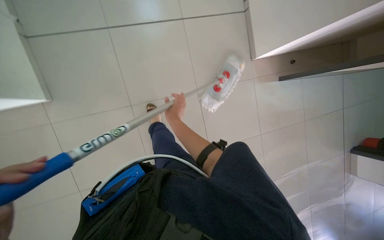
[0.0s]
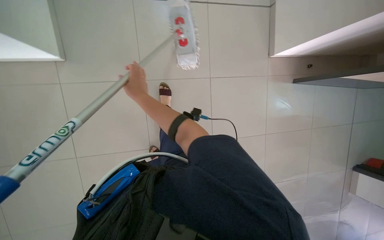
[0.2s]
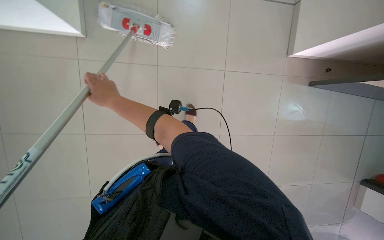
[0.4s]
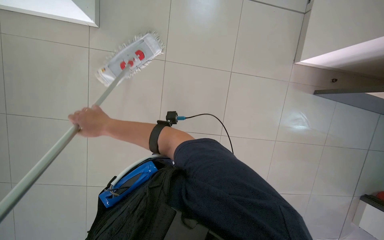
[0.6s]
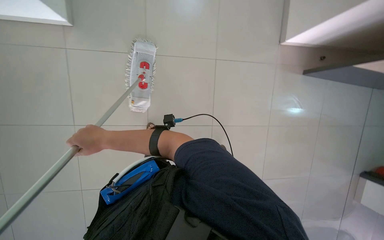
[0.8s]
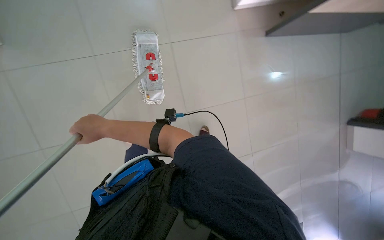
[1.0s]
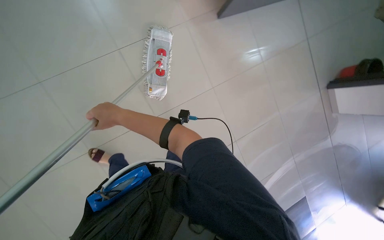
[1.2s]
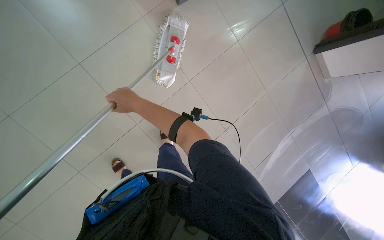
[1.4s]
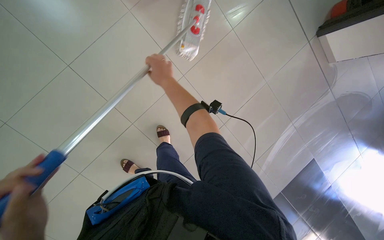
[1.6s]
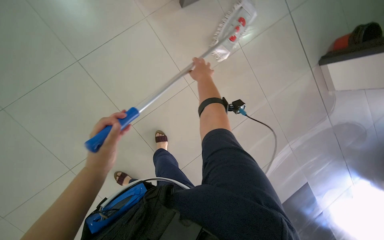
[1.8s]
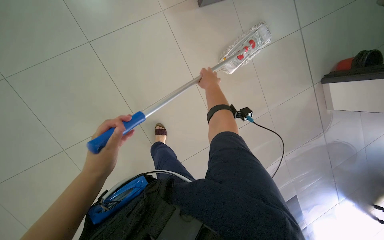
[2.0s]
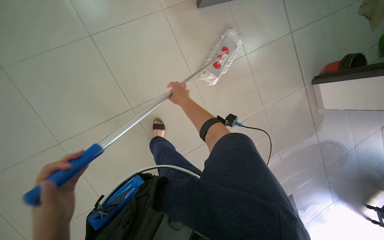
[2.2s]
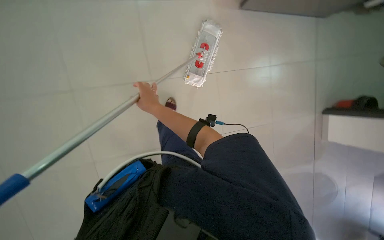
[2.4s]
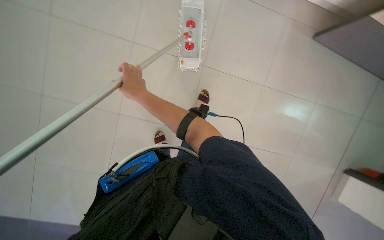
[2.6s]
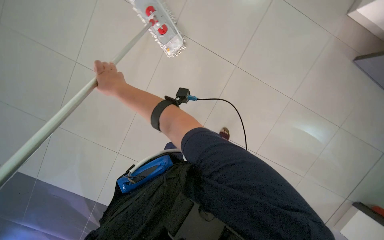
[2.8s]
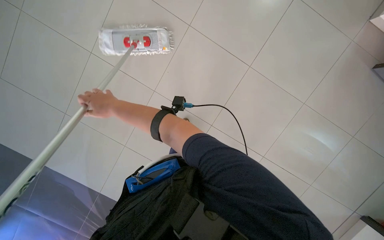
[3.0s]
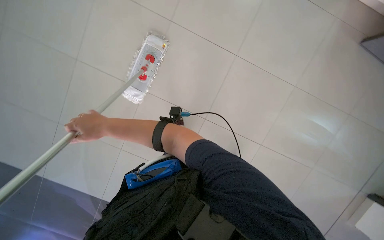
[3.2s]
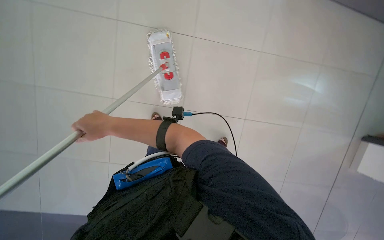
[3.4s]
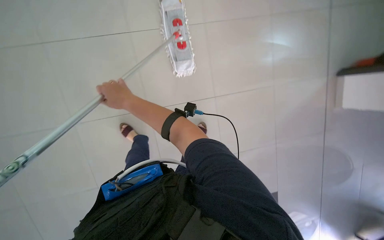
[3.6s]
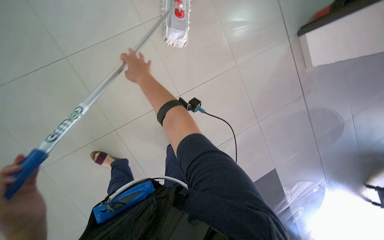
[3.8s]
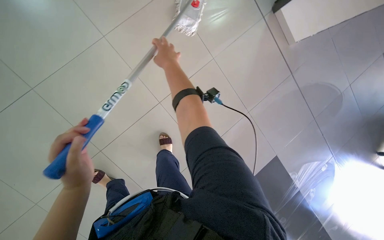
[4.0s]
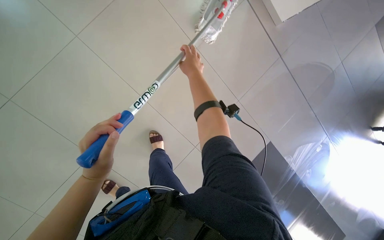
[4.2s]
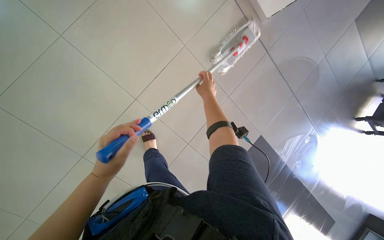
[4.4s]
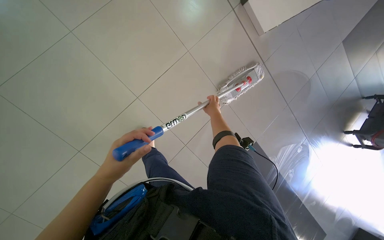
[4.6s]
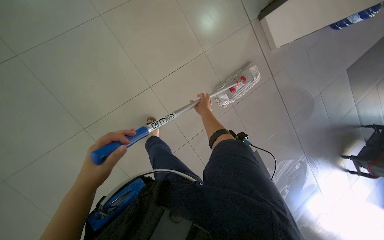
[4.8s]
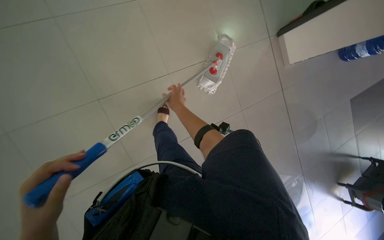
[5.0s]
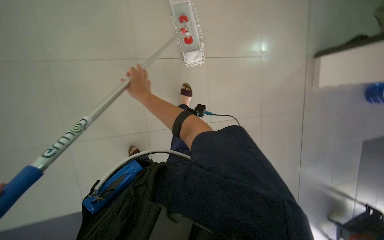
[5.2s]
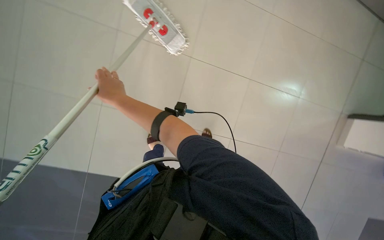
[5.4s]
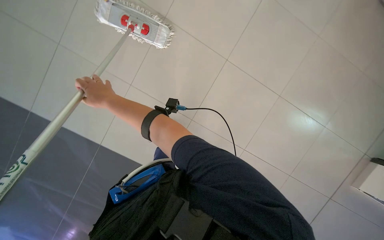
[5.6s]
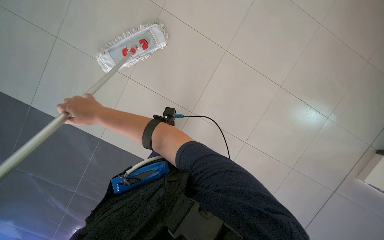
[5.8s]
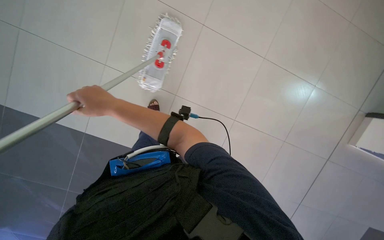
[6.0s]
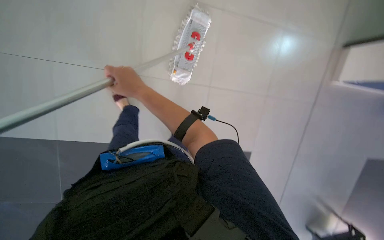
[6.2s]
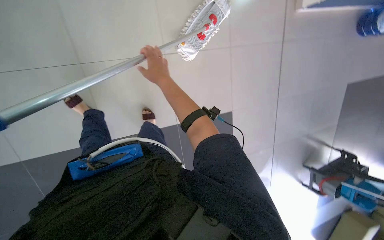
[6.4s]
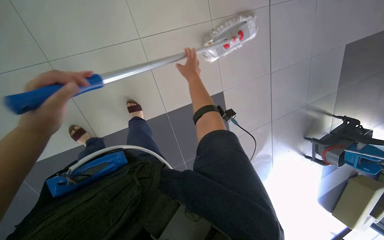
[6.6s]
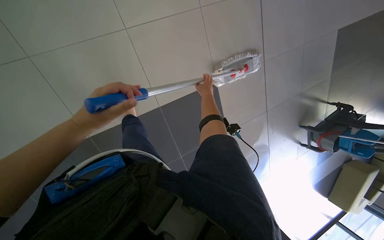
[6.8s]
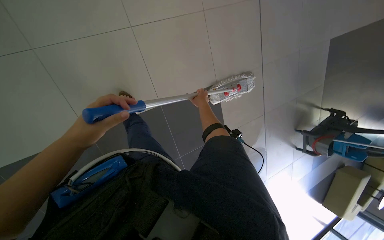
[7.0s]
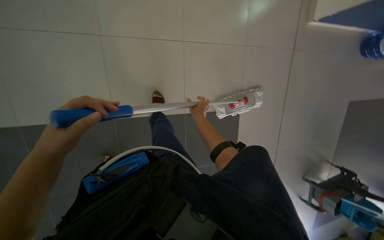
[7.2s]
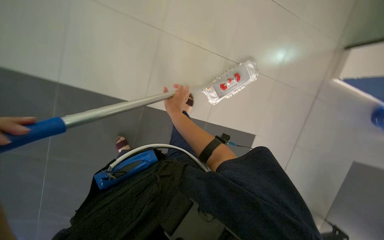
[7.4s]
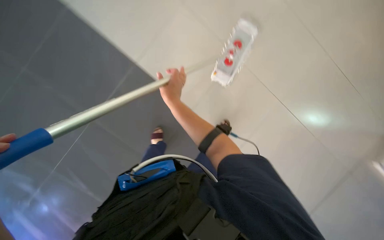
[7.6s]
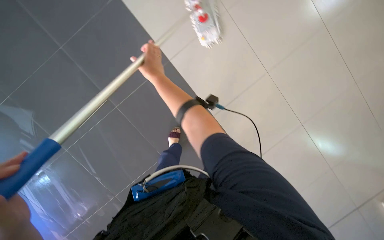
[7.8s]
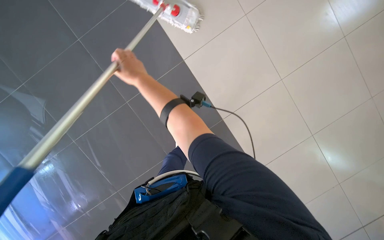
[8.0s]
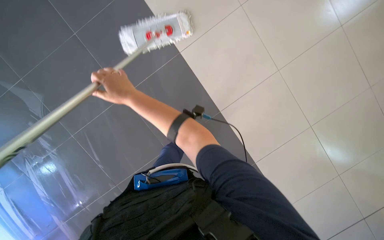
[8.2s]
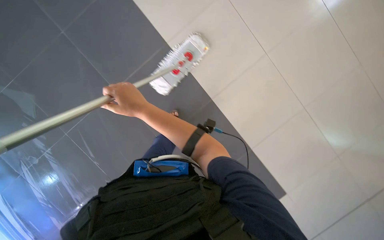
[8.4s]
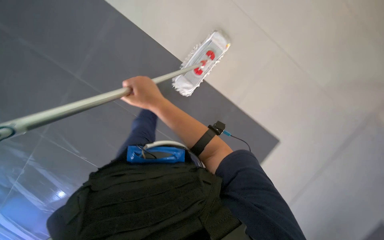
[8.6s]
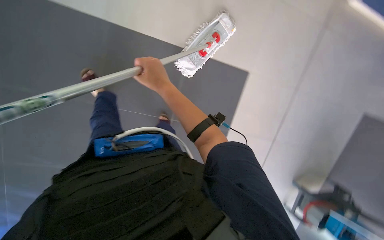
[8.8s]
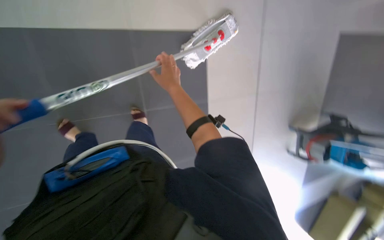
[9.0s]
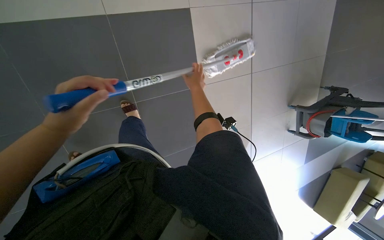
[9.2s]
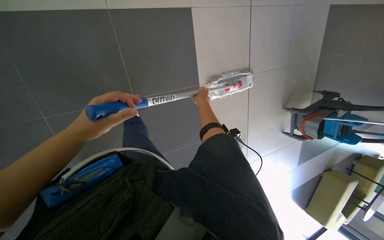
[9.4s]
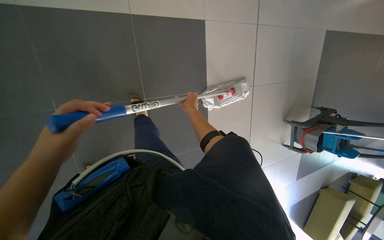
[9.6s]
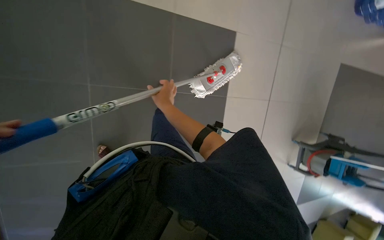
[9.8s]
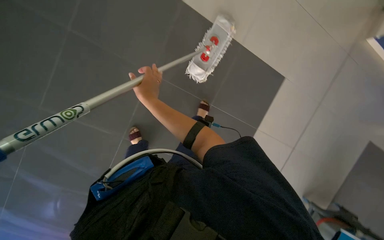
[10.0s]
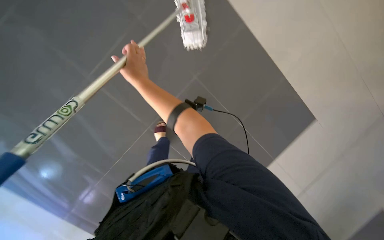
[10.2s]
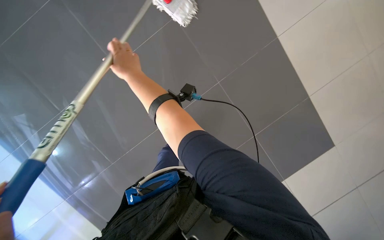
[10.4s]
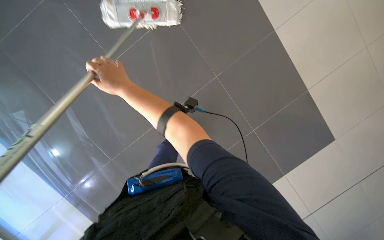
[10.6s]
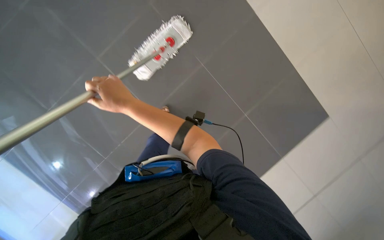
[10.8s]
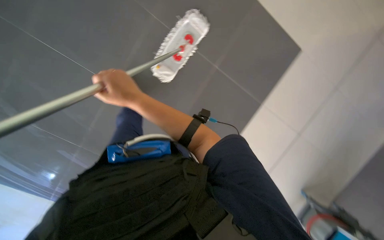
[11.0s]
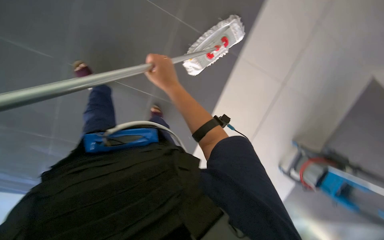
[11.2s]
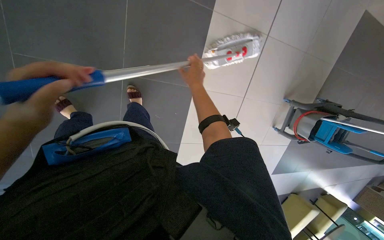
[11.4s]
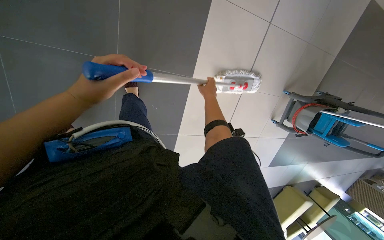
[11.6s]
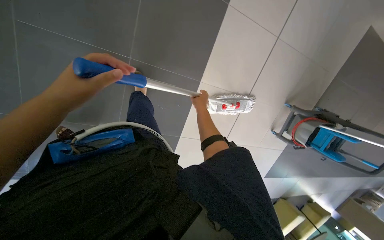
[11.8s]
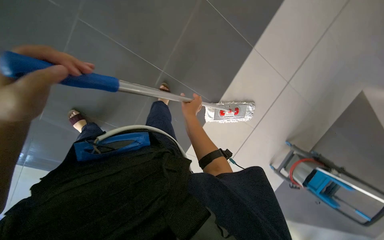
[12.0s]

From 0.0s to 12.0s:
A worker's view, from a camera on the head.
Job: mopping floor.
The whole recording: Mopping the floor. The worker mops the floor with a mop, wrings it in the bucket, and changes the mop head.
From 0.0s to 1.6s: The right hand moves roughly 20 cm to the left and comes back.
From 3.0s to 4.4s: The camera is carried to the right, some 40 cm. The wearer looks some 15 degrees further downward. The scene rotates counterclockwise by some 30 degrees.
From 4.4s to 6.0s: The head travels some 50 cm.

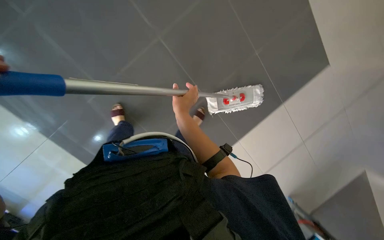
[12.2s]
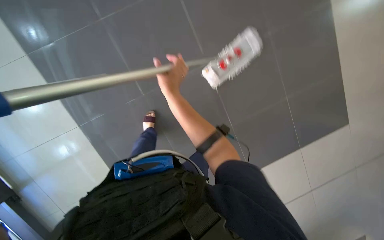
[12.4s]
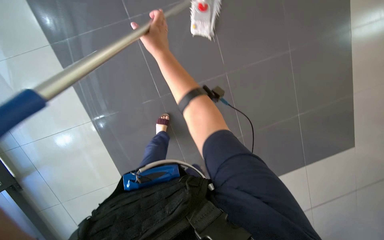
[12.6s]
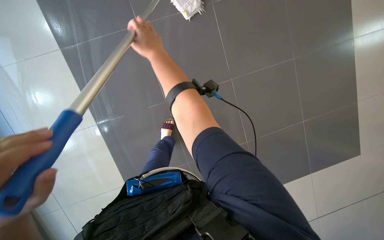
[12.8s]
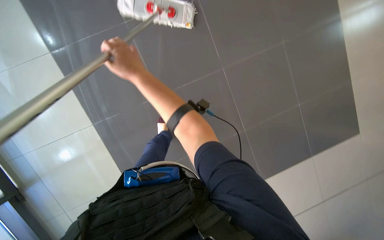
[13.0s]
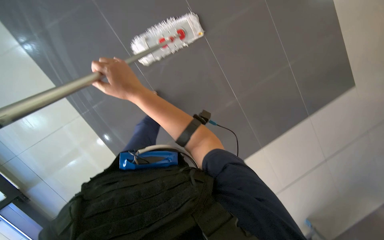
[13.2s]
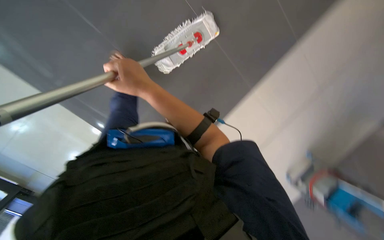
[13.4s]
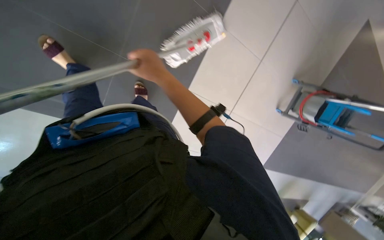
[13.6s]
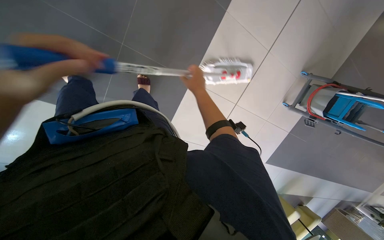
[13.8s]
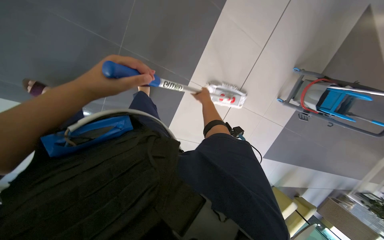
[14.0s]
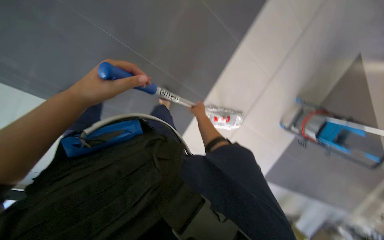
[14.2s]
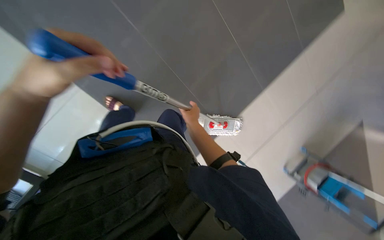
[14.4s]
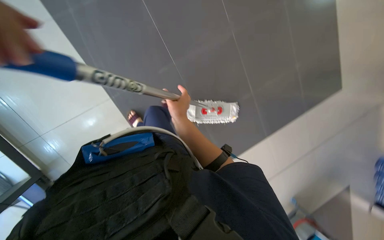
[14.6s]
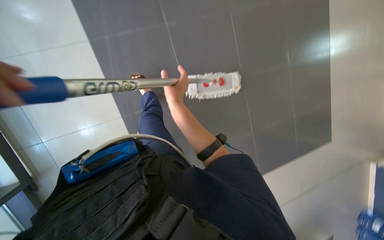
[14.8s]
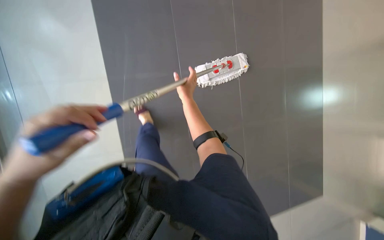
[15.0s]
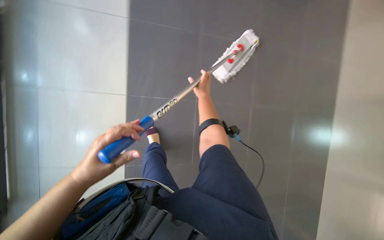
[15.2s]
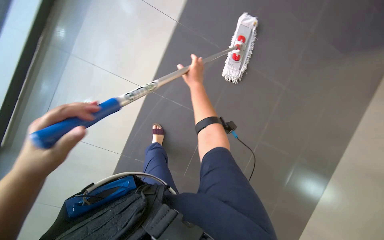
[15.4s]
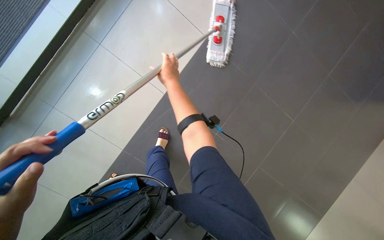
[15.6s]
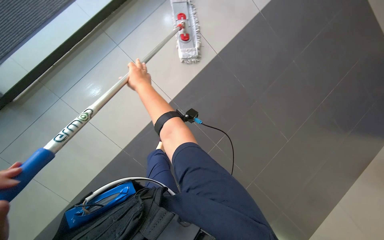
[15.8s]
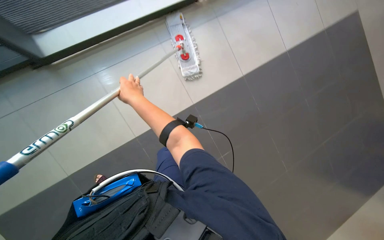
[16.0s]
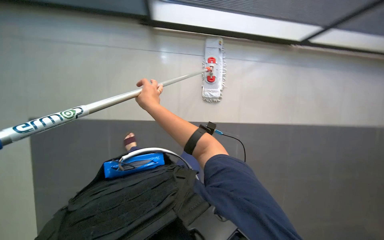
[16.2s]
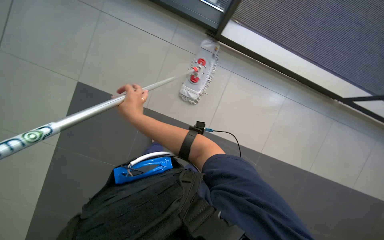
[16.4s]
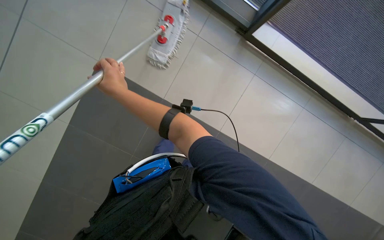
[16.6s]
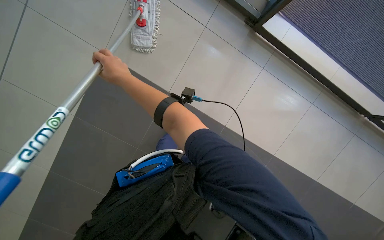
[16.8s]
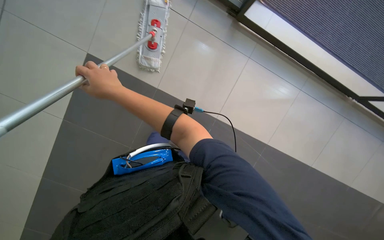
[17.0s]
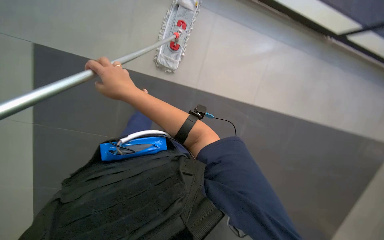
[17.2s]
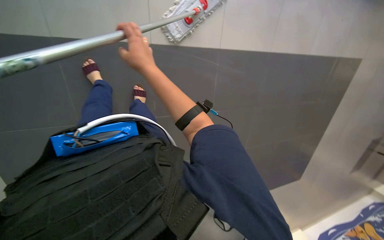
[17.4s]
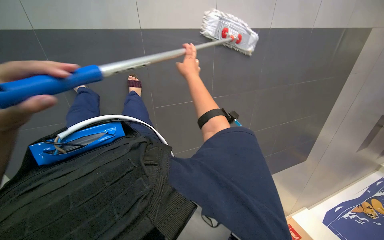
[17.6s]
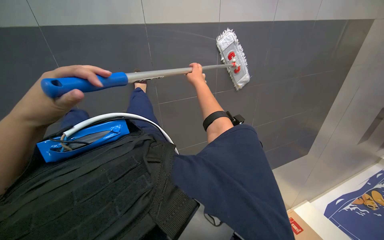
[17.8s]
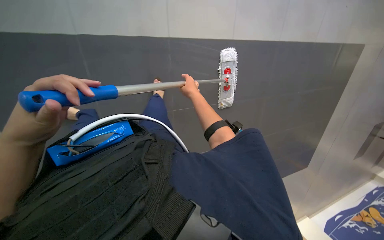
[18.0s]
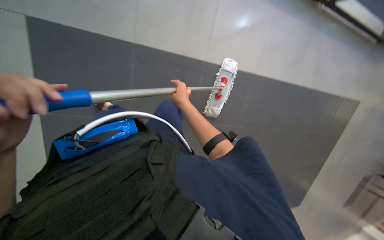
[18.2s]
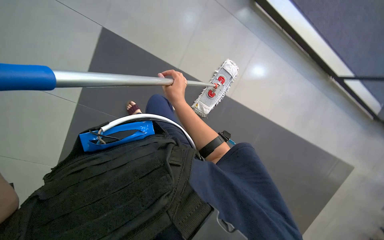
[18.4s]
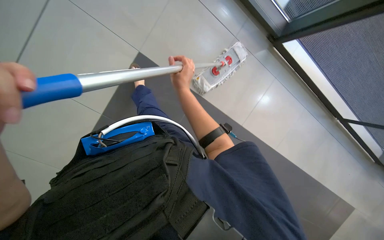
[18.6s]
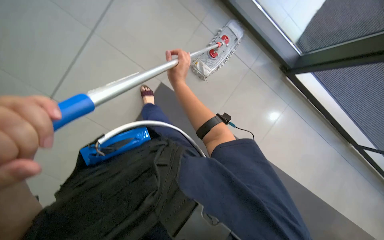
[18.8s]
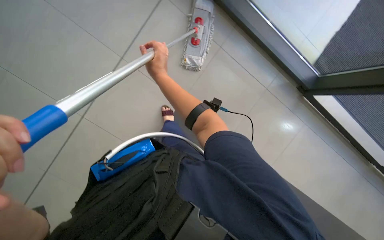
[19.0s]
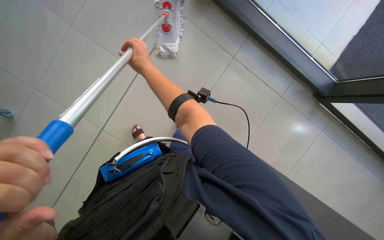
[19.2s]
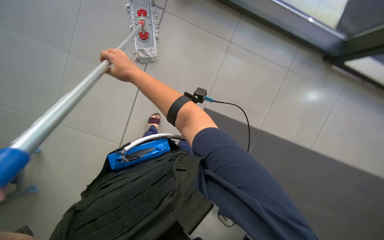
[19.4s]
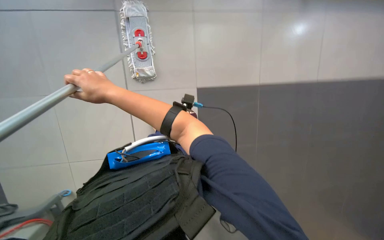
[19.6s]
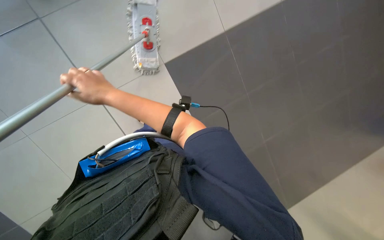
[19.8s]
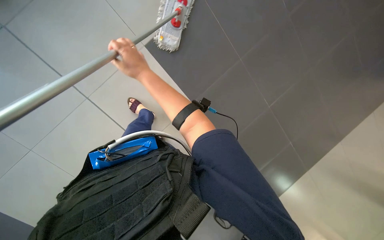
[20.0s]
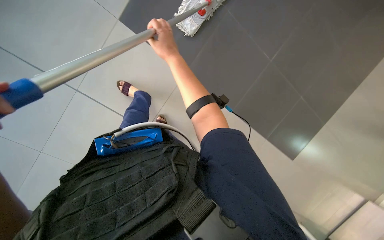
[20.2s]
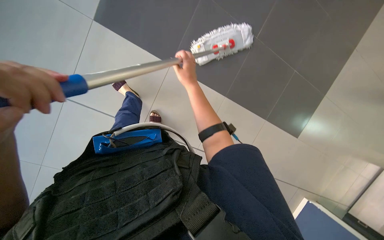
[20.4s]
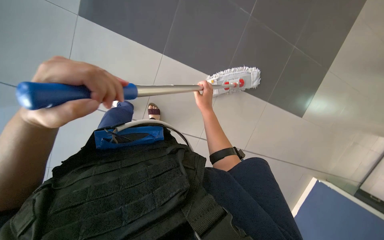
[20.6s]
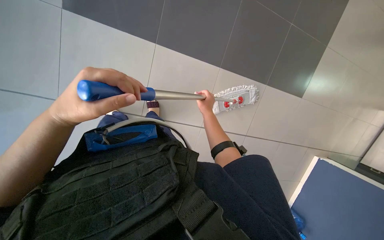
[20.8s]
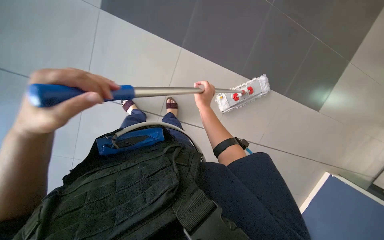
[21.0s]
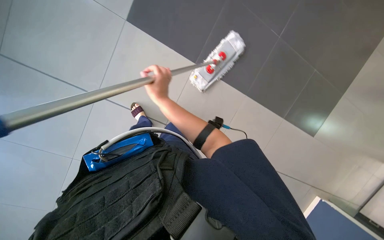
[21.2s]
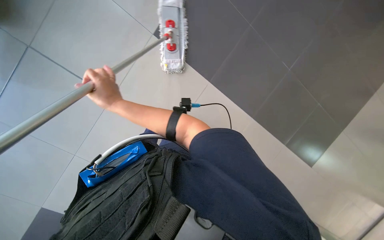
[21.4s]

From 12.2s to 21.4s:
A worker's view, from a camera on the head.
Job: mopping floor.
The whole recording: Mopping the floor. The worker mops the floor with a mop, wrings it in the bucket, and changes the mop head.
From 12.2s to 13.8s: The camera is aimed about 25 degrees further to the left. The scene turns some 35 degrees counterclockwise in the picture.
From 16.8s to 18.4s: The right hand shifts about 20 cm to the right, farther from the camera and down the picture.
From 18.4s to 19.8s: The right hand heads nearer to the camera and to the left, covering some 15 cm.
